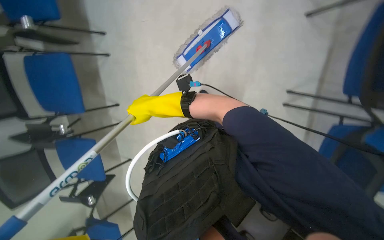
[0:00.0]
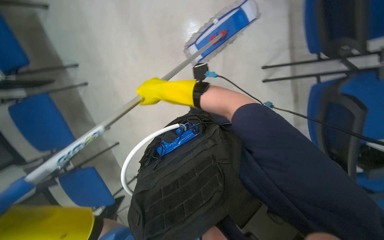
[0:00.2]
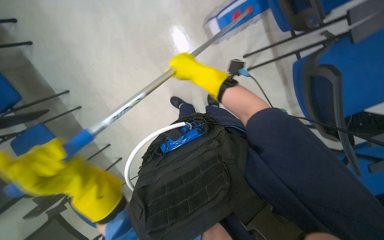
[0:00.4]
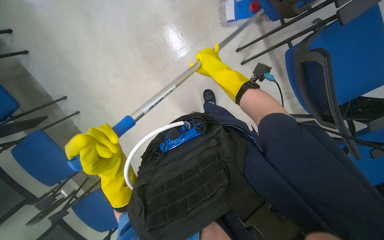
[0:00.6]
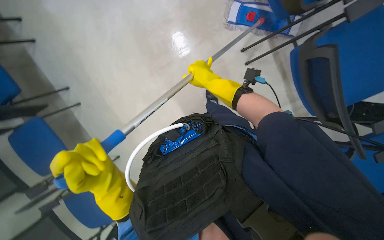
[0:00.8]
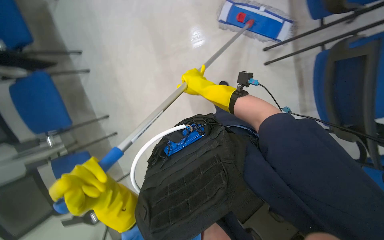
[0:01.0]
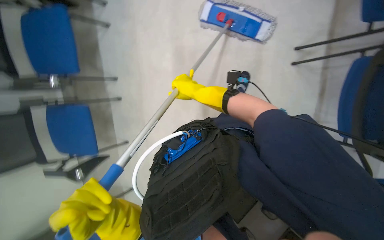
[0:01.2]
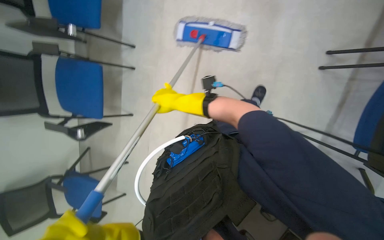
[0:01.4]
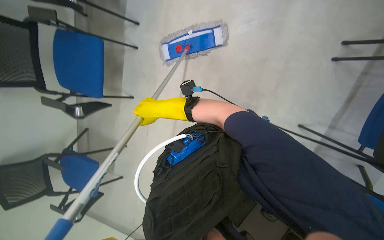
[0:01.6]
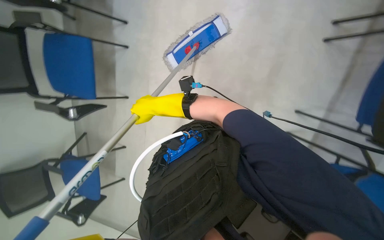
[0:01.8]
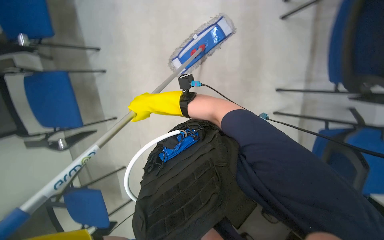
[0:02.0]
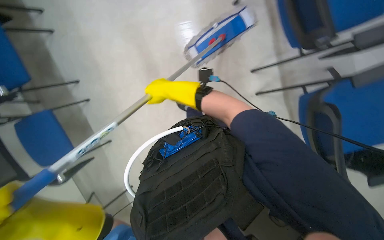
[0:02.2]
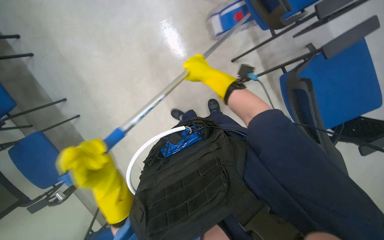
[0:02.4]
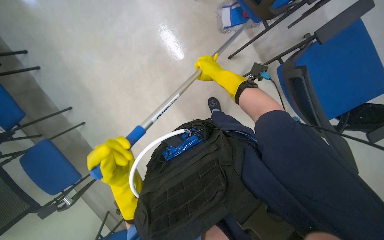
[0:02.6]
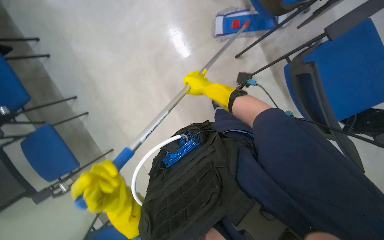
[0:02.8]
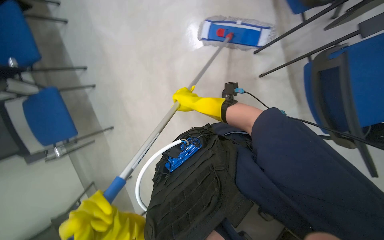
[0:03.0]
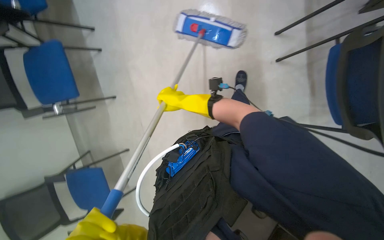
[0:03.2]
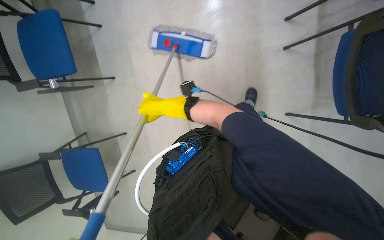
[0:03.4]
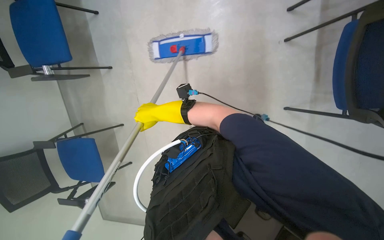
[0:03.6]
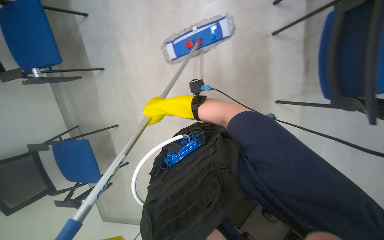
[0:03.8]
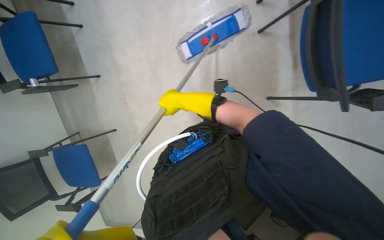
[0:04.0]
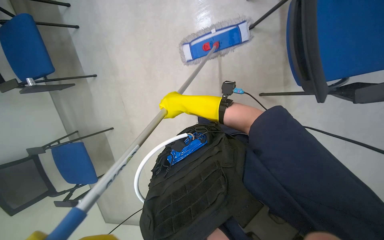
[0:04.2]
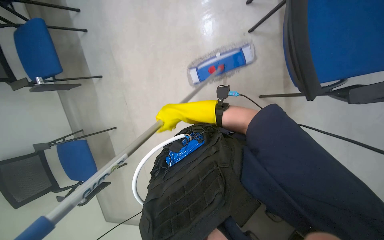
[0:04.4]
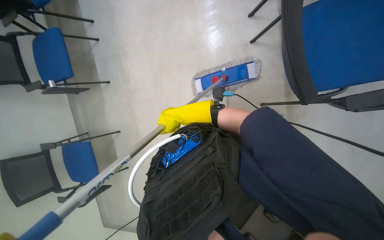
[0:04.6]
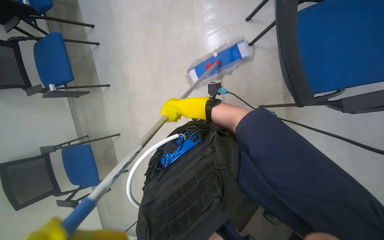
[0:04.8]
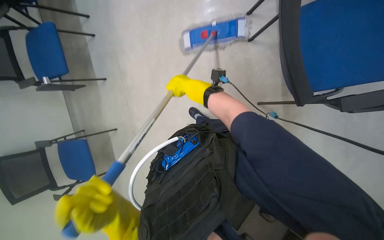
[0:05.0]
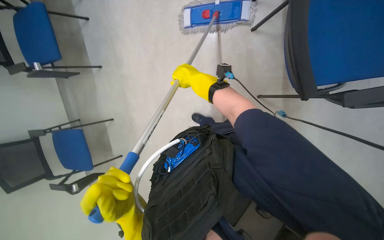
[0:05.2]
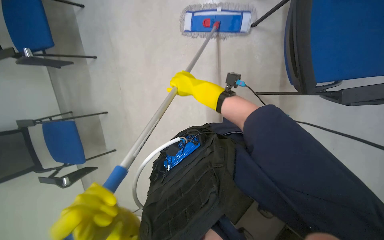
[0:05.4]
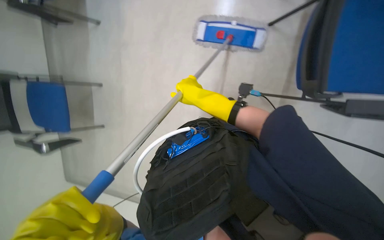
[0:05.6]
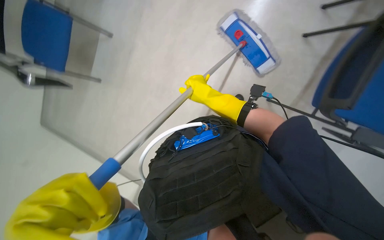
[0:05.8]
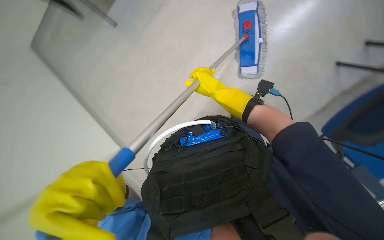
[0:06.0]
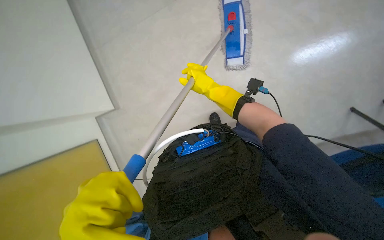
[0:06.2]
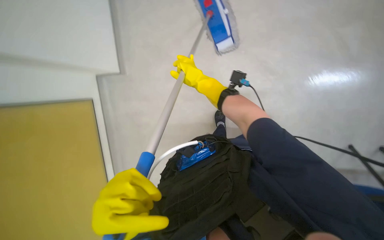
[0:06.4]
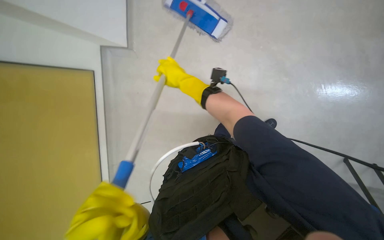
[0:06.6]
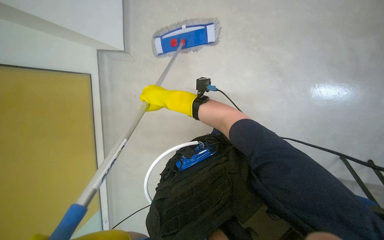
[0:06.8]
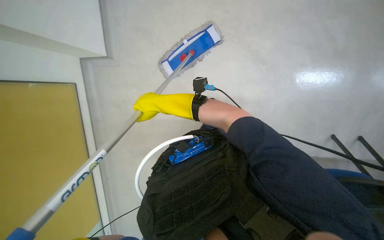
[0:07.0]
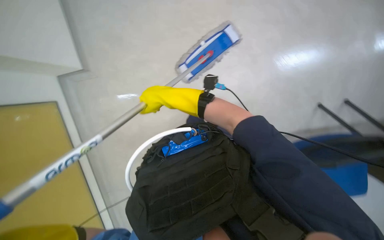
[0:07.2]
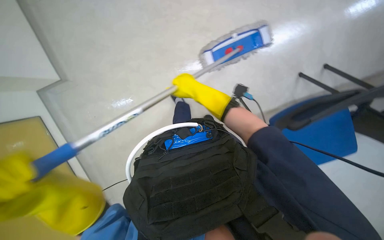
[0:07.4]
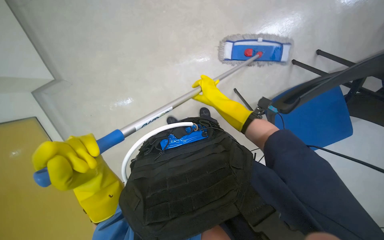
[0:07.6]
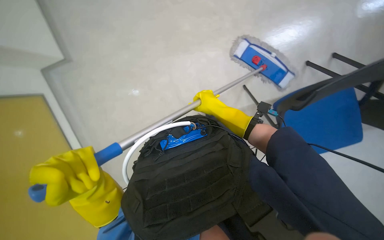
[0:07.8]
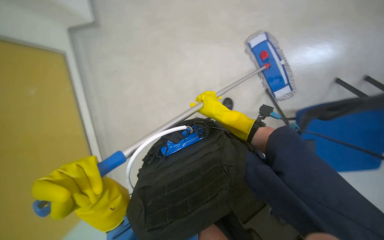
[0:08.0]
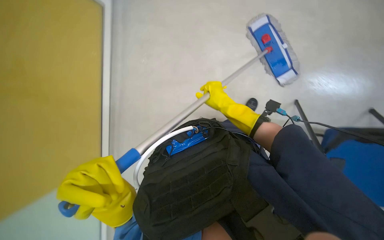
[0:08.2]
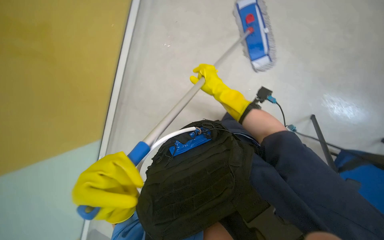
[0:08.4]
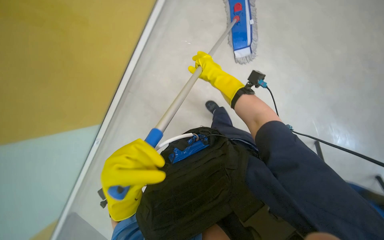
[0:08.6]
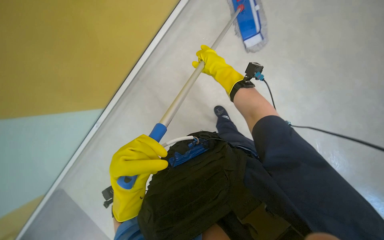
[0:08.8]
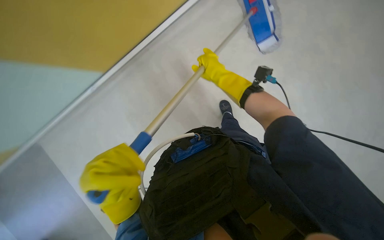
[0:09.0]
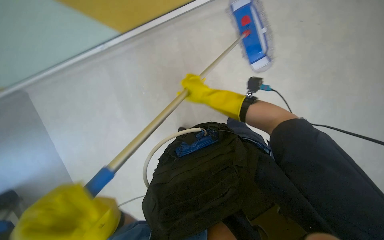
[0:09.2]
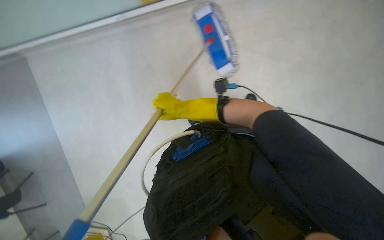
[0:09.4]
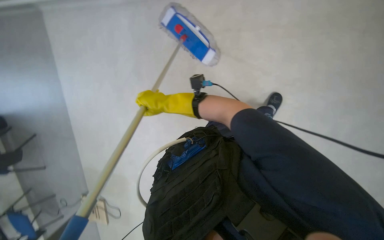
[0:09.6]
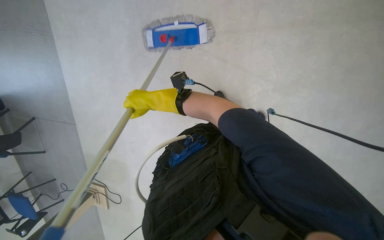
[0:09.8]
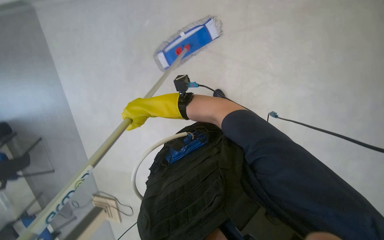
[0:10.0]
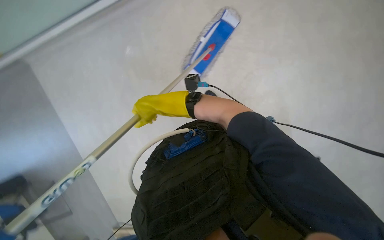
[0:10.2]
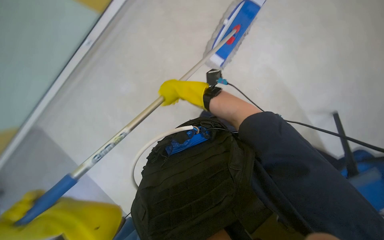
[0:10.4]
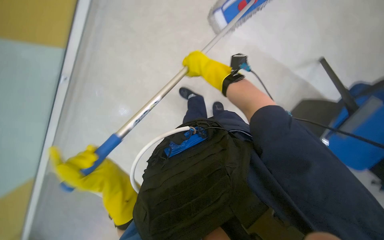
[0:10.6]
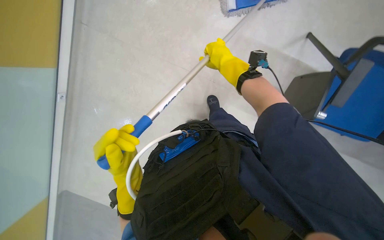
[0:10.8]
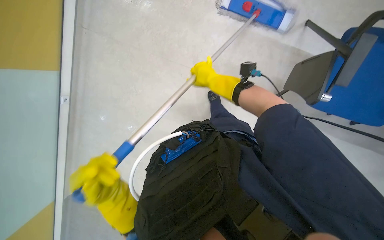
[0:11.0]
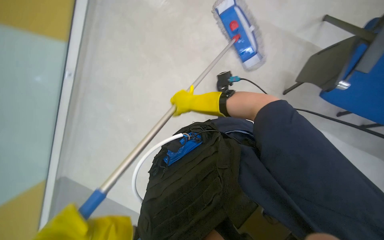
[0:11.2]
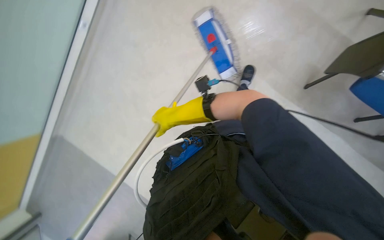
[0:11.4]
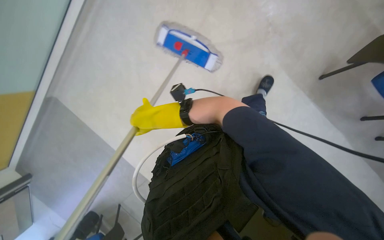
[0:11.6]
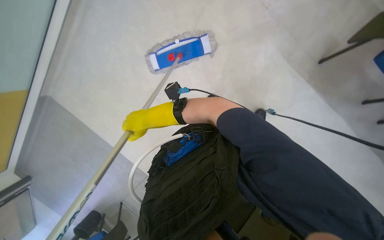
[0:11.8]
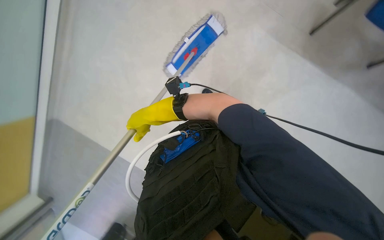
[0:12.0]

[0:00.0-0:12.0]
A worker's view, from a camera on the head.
Job: mopping floor.
The whole recording: Mopping floor with mop. Mops the floor with a flat mop.
4.4 to 6.0 s: The right hand shifts approximately 15 cm to the right.
6.0 to 7.6 s: The right hand travels to the left and back again, approximately 10 cm each way.
10.4 to 12.0 s: The right hand reaches approximately 15 cm to the right, then returns.

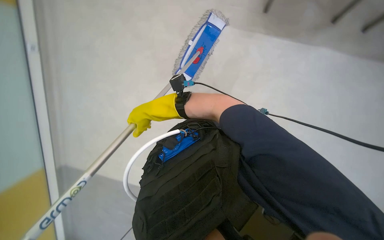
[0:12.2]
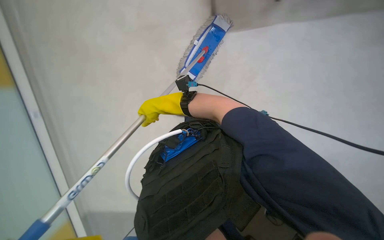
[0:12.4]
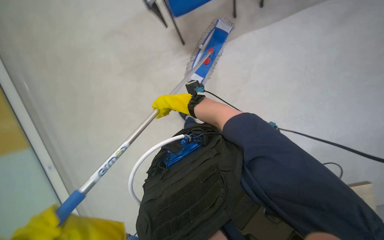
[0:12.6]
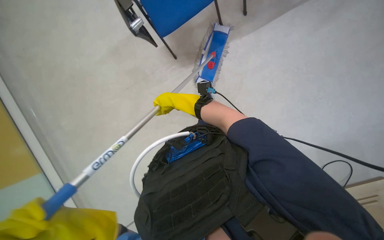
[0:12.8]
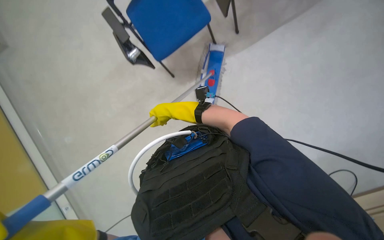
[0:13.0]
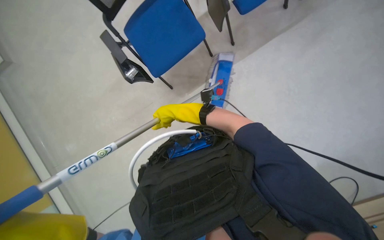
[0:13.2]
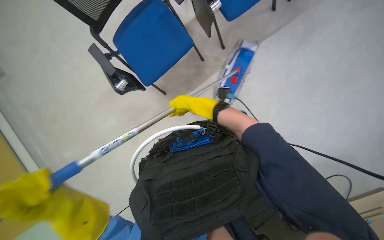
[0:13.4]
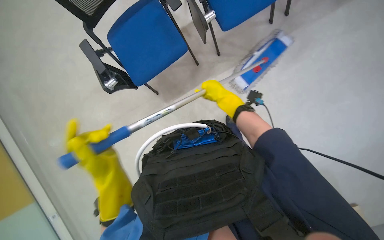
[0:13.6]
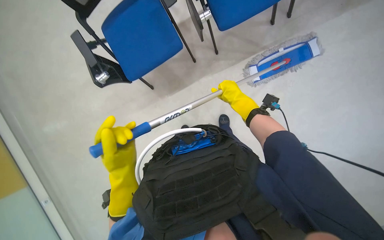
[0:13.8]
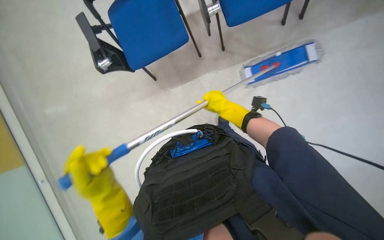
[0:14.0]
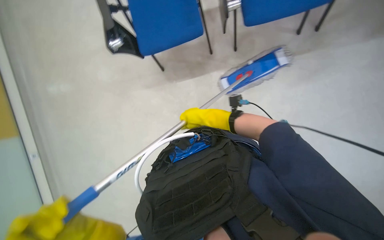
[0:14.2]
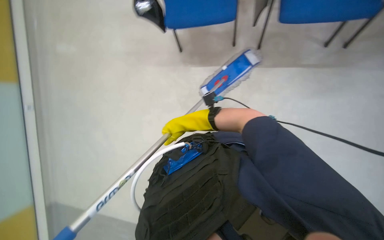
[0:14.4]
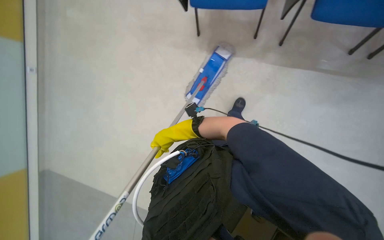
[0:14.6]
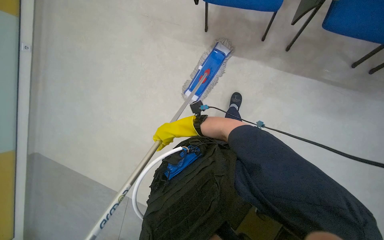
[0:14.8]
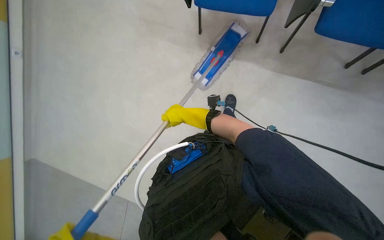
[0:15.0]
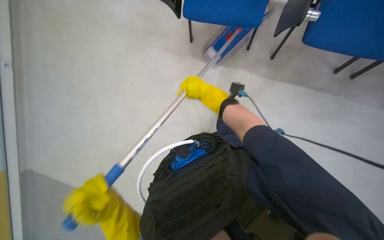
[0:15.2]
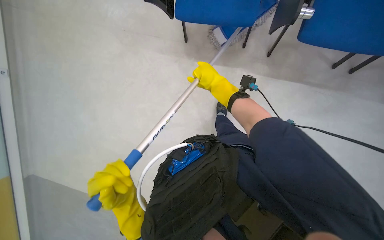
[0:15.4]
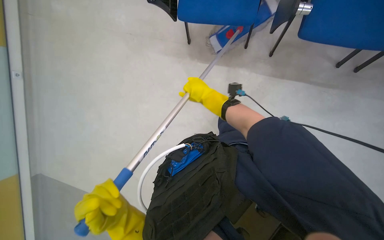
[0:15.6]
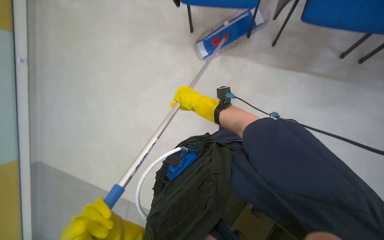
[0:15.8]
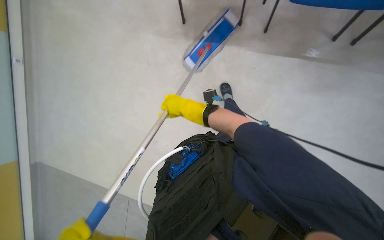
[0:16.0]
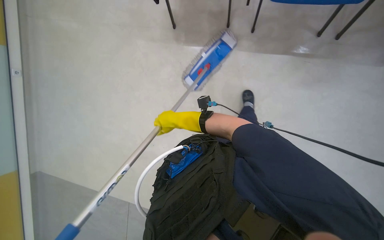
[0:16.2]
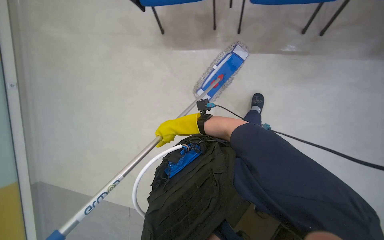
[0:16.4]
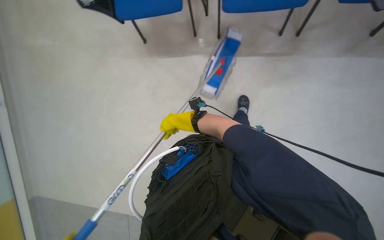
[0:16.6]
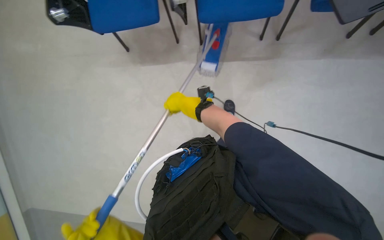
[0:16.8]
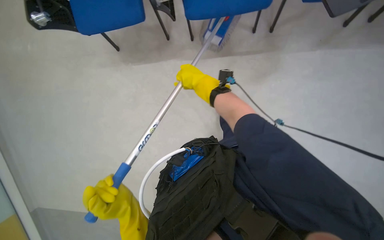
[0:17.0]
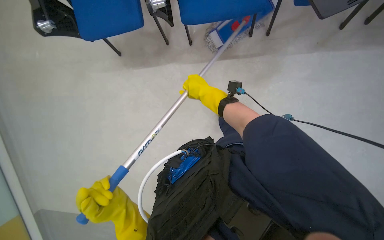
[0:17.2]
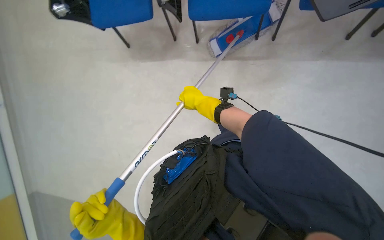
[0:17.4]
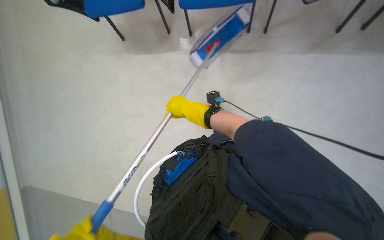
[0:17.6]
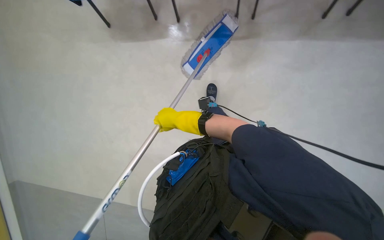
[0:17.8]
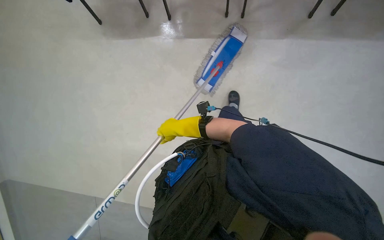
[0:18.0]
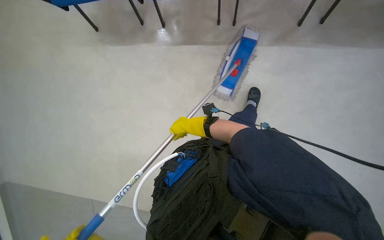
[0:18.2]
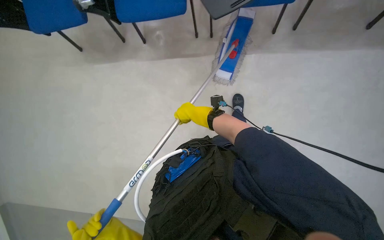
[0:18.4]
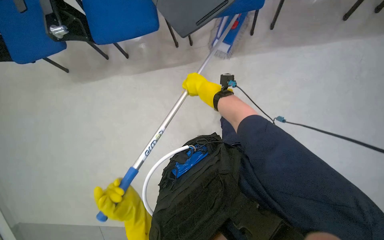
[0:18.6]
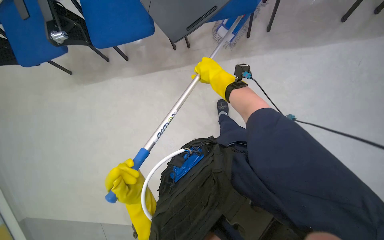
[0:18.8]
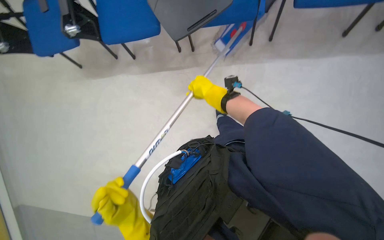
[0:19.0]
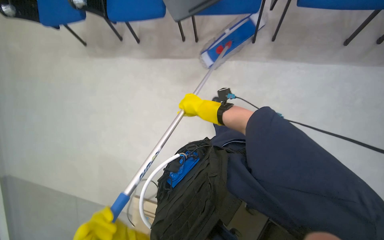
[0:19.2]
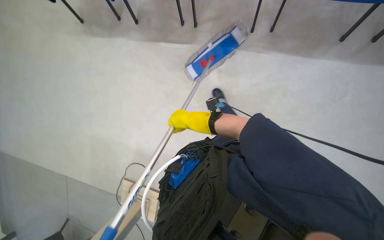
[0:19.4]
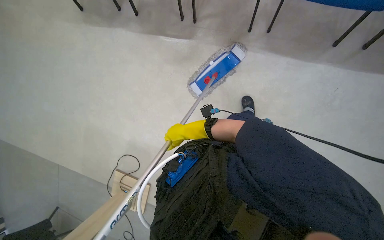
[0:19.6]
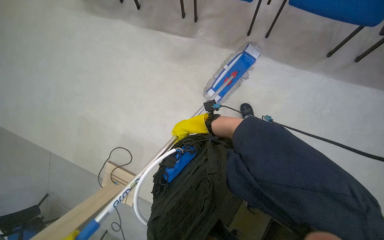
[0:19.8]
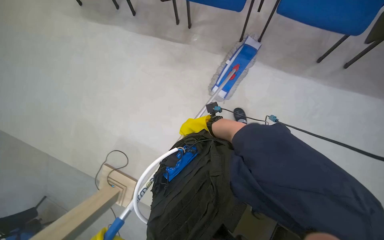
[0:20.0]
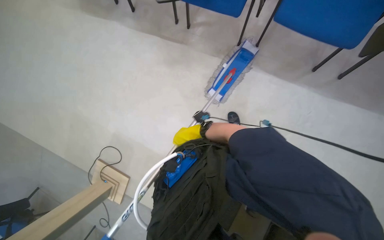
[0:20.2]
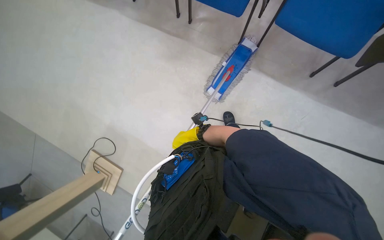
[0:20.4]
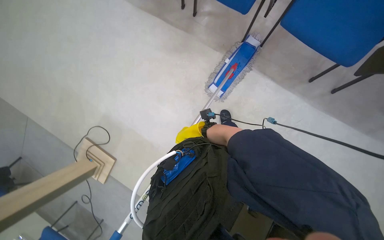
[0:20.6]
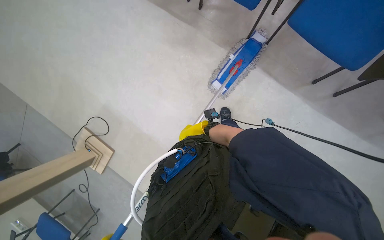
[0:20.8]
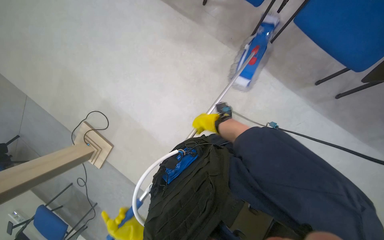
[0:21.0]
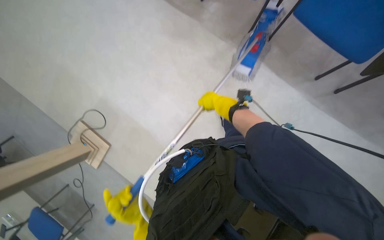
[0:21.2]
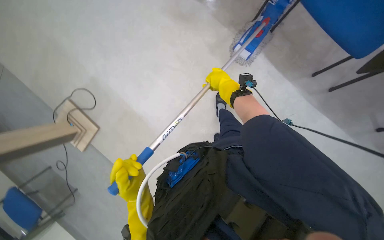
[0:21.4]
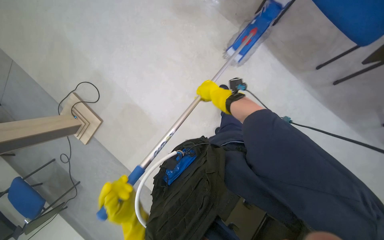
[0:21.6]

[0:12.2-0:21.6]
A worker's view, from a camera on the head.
Job: mopping floor.
The whole recording: Mopping floor with mop. Mops the floor with a flat mop.
12.2 to 13.8 s: The view tips upward by about 15 degrees. The right hand heads to the right, covering some 25 cm.
13.8 to 15.4 s: The right hand travels to the left and back again, approximately 10 cm each way.
15.4 to 17.0 s: The view tips upward by roughly 15 degrees. The scene turns roughly 30 degrees counterclockwise in the picture.
17.0 to 18.4 s: The right hand is displaced down the picture by some 10 cm.
